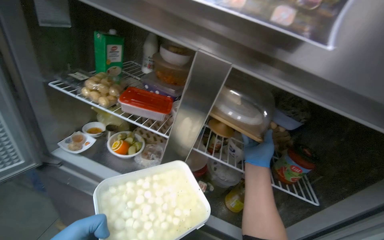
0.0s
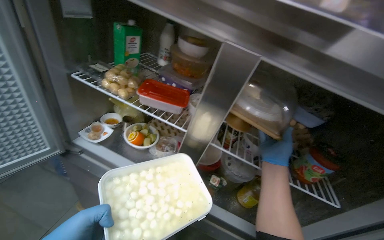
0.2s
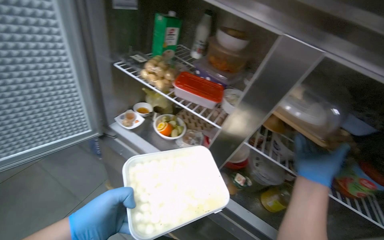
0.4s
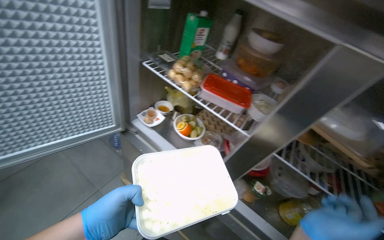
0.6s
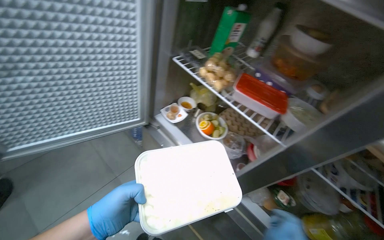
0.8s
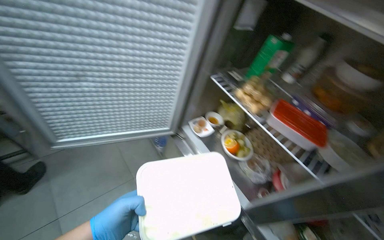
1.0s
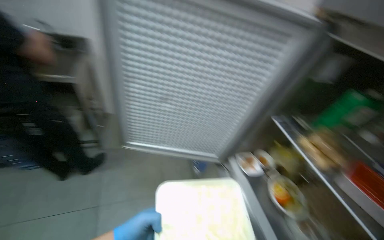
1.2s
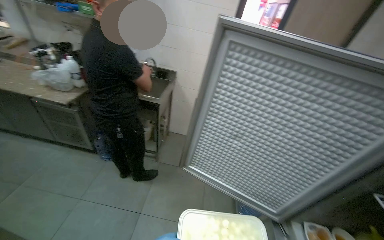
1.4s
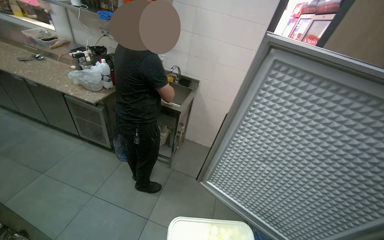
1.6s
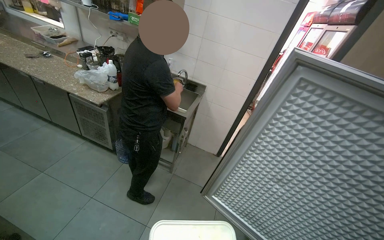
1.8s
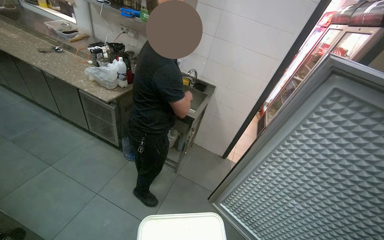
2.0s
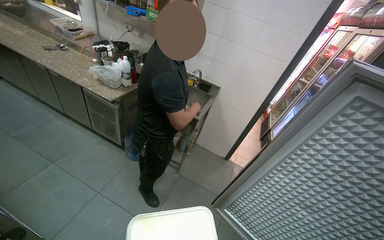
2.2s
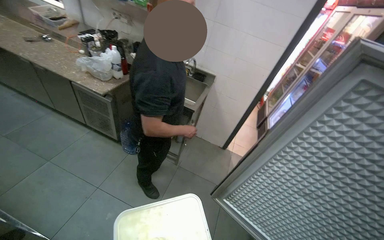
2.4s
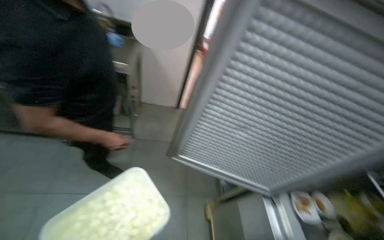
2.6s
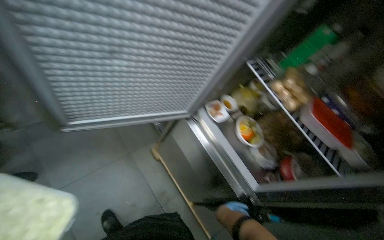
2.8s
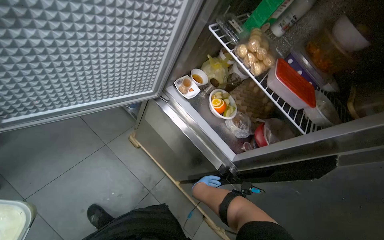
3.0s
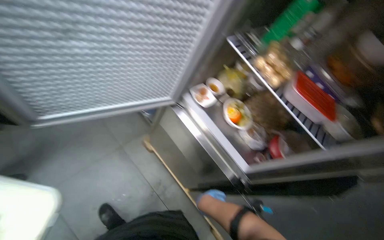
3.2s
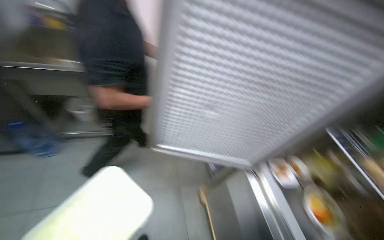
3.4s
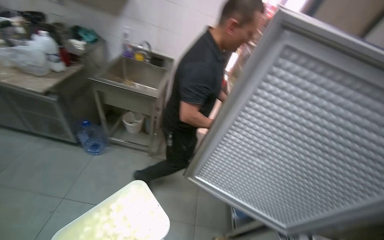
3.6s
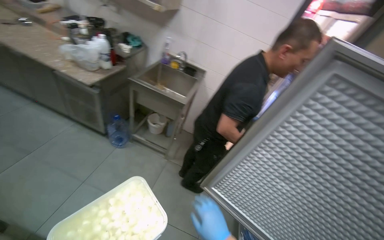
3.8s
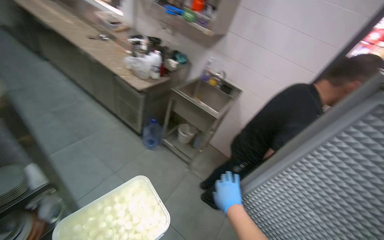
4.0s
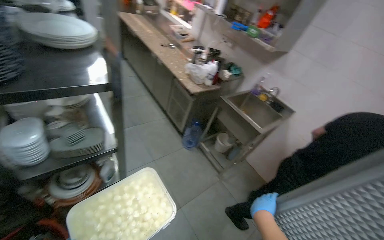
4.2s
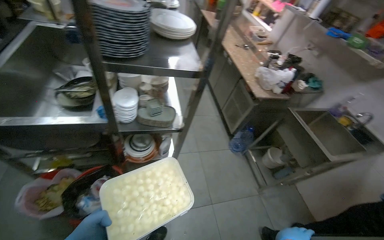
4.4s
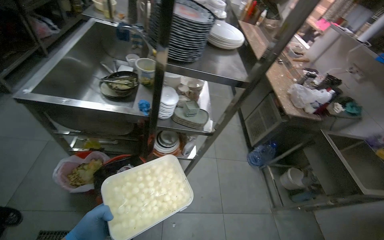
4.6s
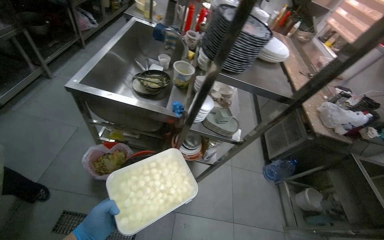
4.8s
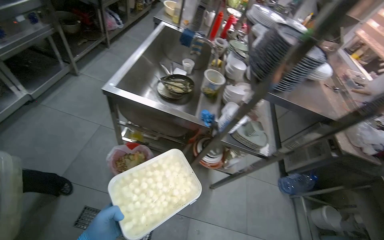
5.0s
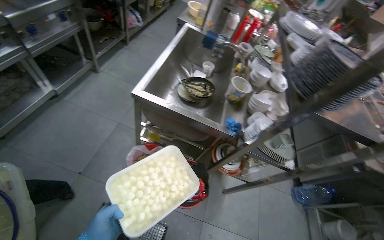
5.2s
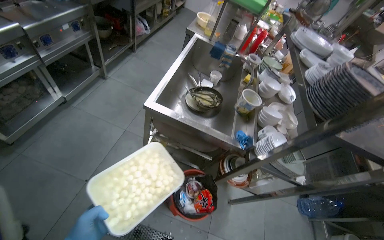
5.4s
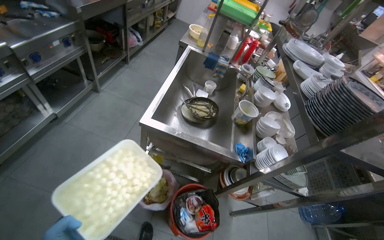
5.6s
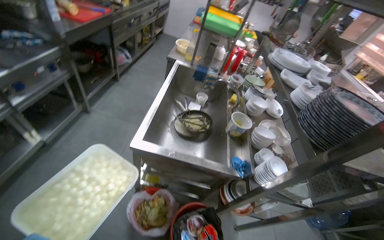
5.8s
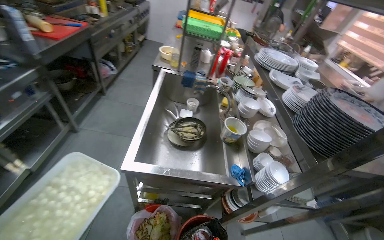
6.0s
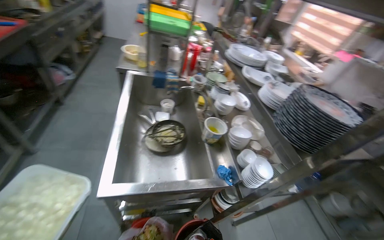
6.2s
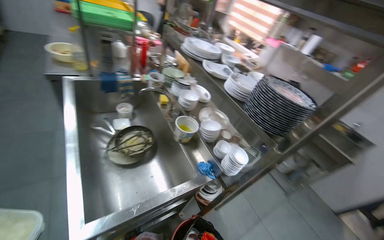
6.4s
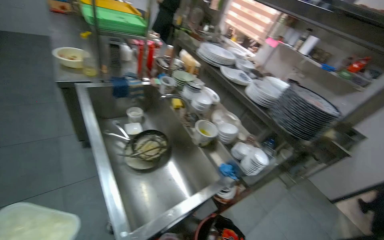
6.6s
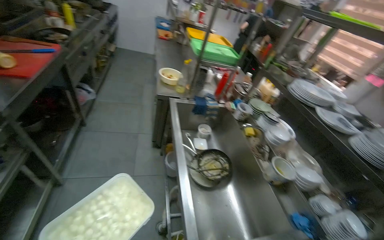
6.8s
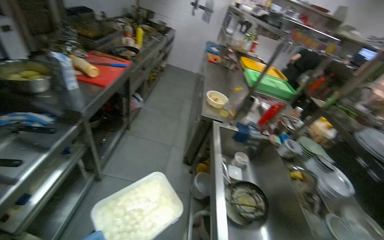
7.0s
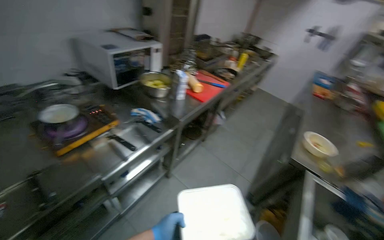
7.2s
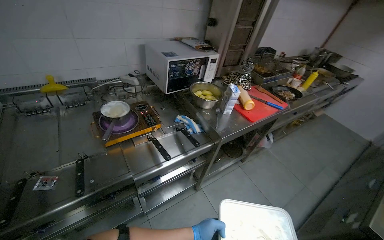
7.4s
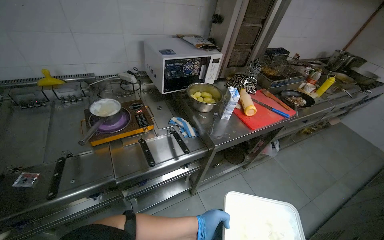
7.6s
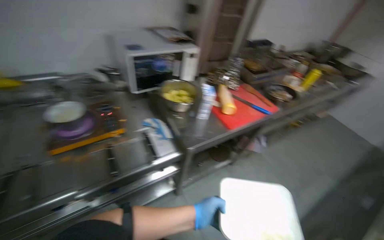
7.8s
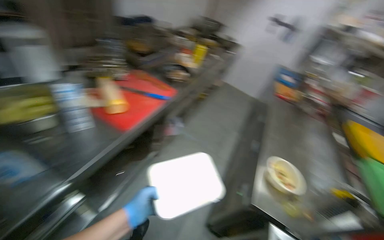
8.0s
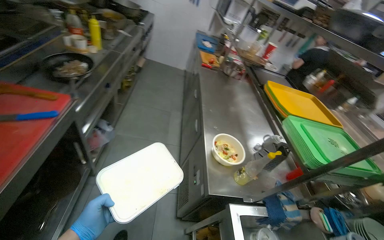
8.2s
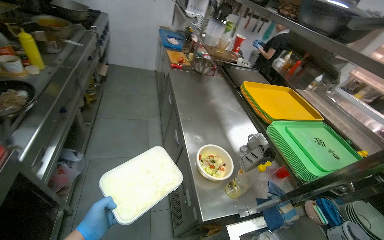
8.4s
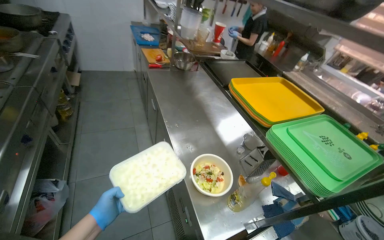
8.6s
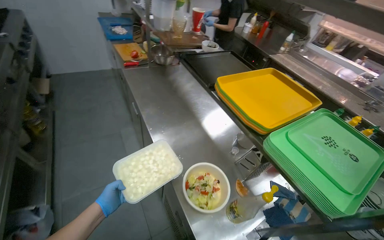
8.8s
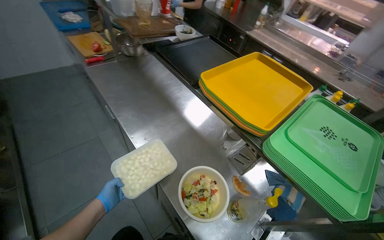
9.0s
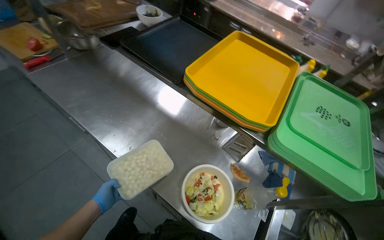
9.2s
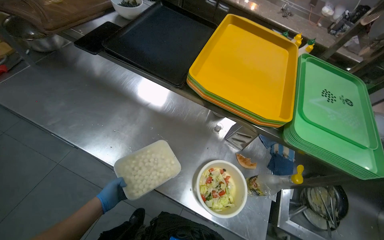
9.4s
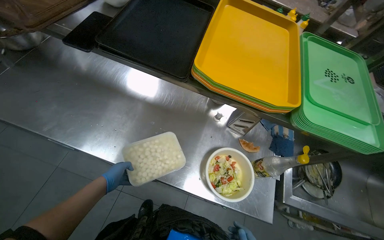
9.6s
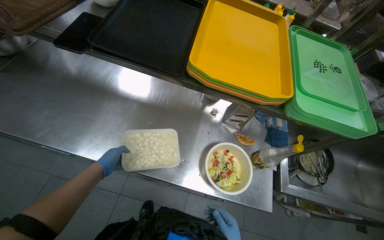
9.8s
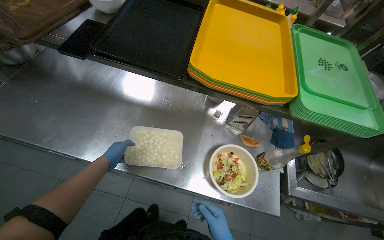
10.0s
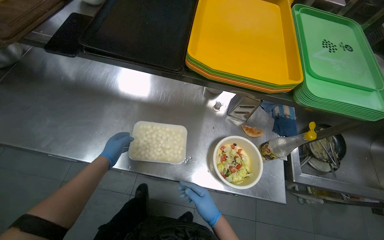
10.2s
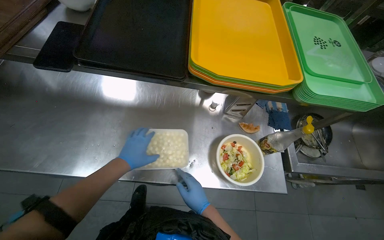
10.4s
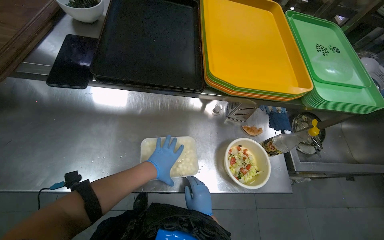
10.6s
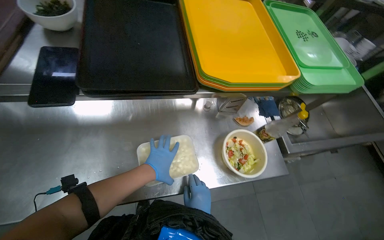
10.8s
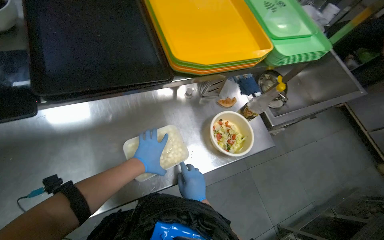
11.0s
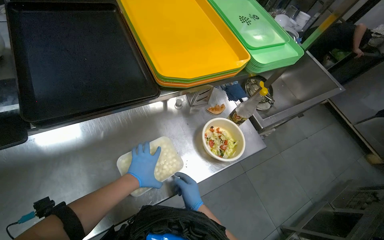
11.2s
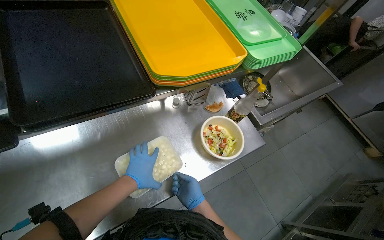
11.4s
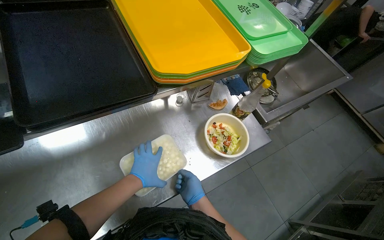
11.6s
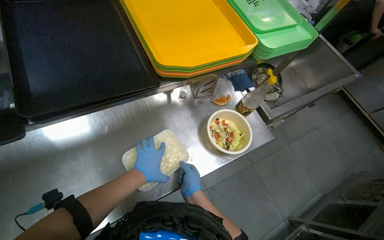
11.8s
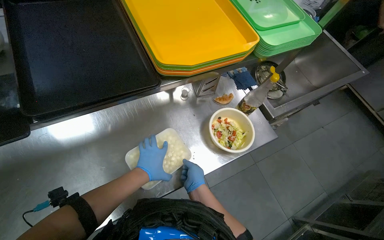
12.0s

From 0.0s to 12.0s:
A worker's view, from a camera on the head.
Job: organizing items.
The whole recording: Organizing food containers in refrigerator. The worker organizes various food containers on the refrigerator shelves.
From 0.0s to 1.6s: The camera is carried roughly 50 cm. The head turns to the left by approximately 90 degrees. The wearer looks approximately 20 degrees further upward.
From 1.6s to 3.0s: The wearer looks some 65 degrees further to the right. The camera pitches downward, by some 50 degrees.
From 3.0s to 4.4s: The wearer moves roughly 40 cm. The wearer's head swings some 115 degrees to the left. The view tips upward by some 30 degrees.
From 4.4s to 6.0s: The head travels roughly 70 cm.
From 6.0s to 7.6s: The camera is carried approximately 1 m. The wearer looks some 60 degrees further to the left. The camera pitches upward, by approximately 15 degrees.
From 7.6s to 9.0s: The camera travels some 1 m. The wearer looks approximately 100 degrees further to the right. The wearer looks approximately 35 degrees further downward.
From 9.0s to 10.4s: The head rotates about 45 degrees to the right. The view tilts roughly 20 degrees downward.
From 10.4s to 12.0s: The head turns to the right by some 30 degrees.

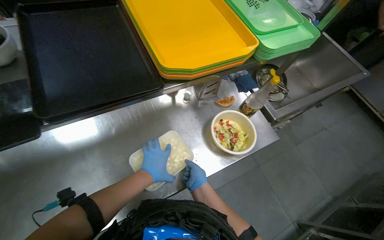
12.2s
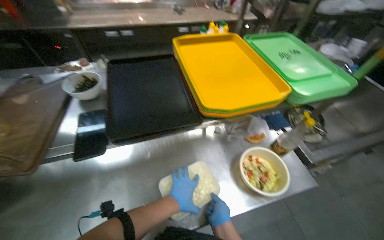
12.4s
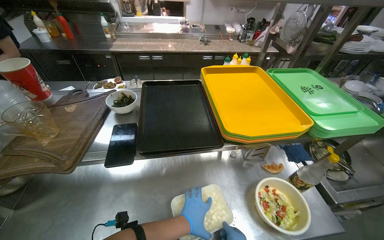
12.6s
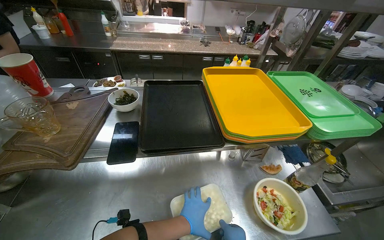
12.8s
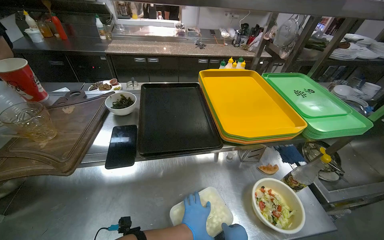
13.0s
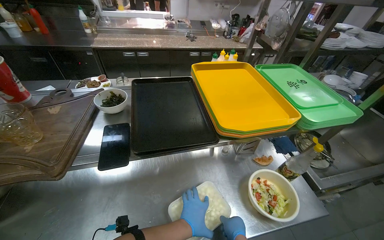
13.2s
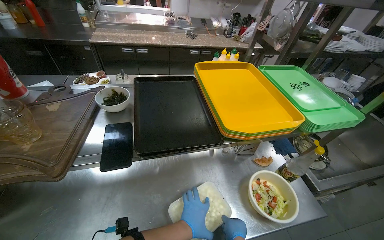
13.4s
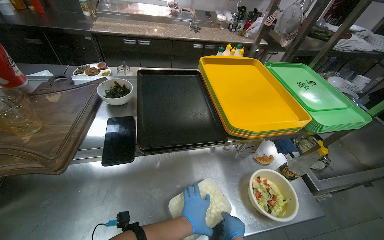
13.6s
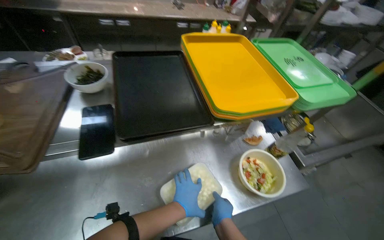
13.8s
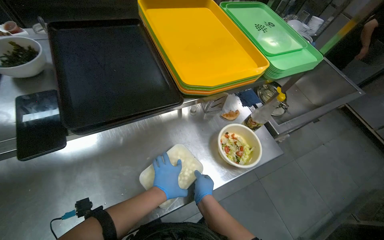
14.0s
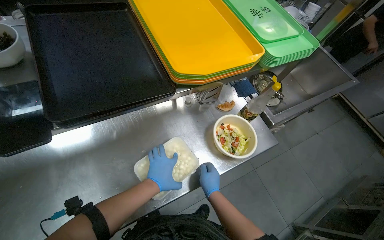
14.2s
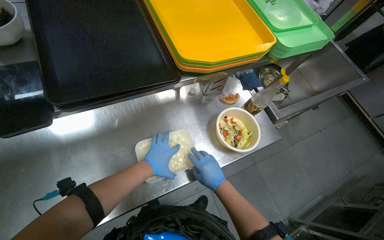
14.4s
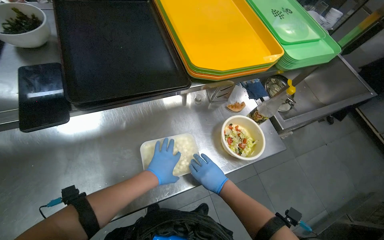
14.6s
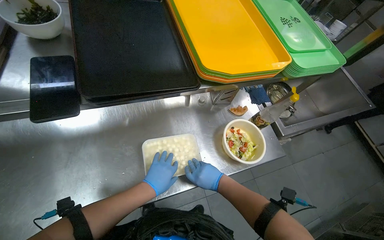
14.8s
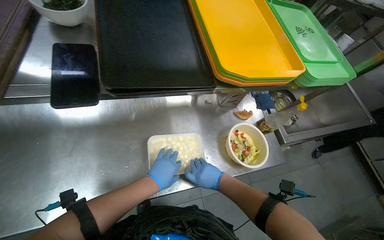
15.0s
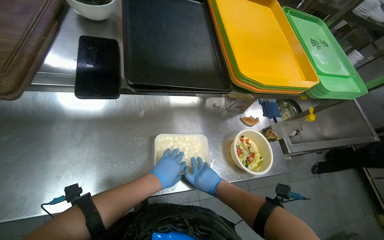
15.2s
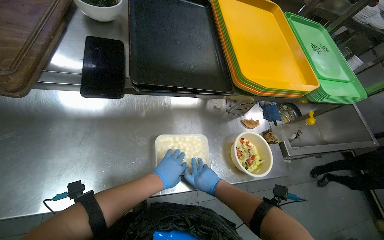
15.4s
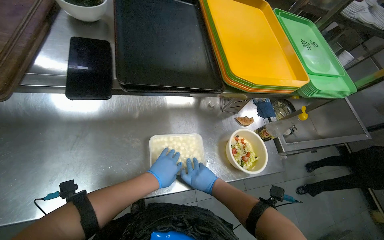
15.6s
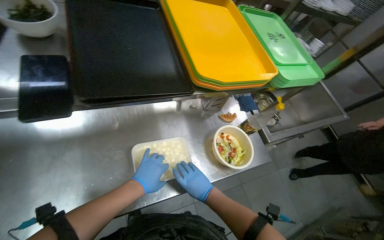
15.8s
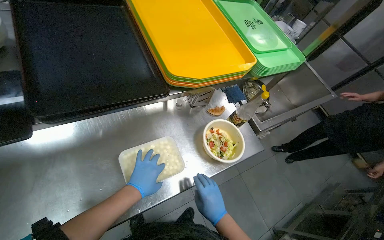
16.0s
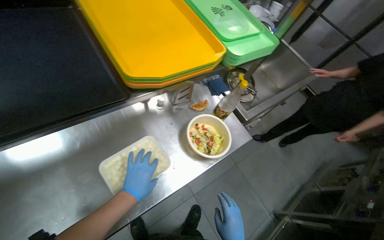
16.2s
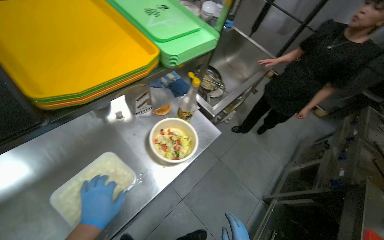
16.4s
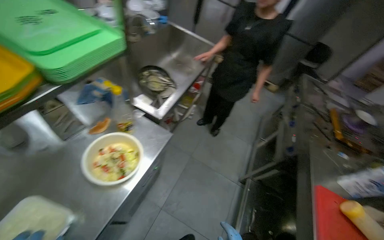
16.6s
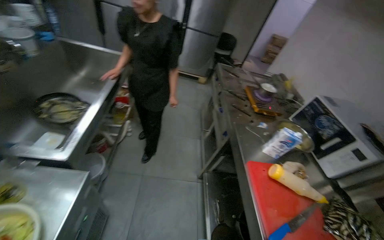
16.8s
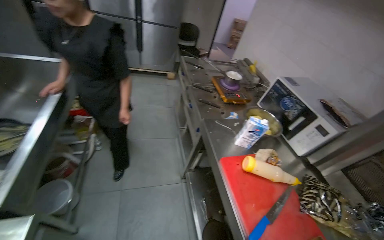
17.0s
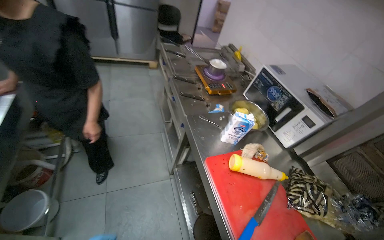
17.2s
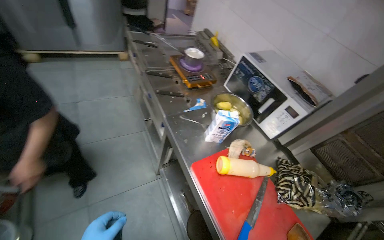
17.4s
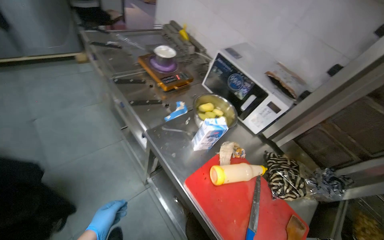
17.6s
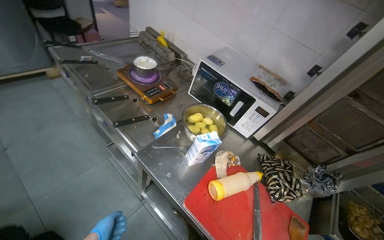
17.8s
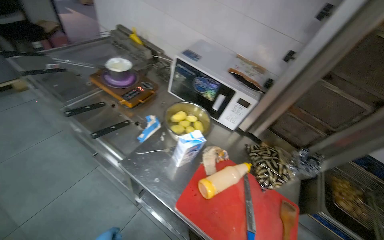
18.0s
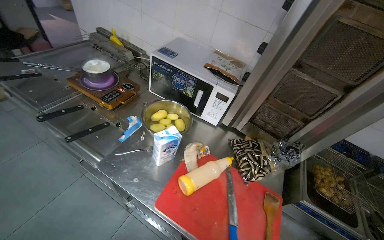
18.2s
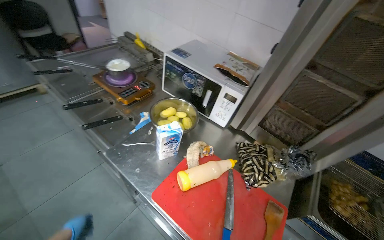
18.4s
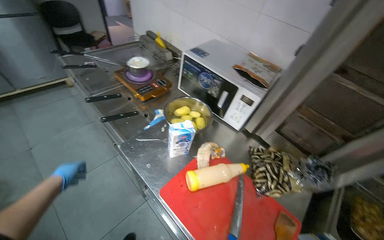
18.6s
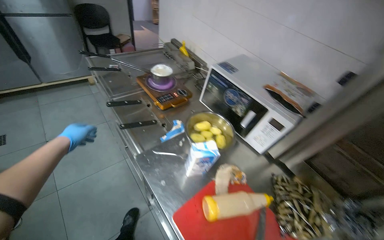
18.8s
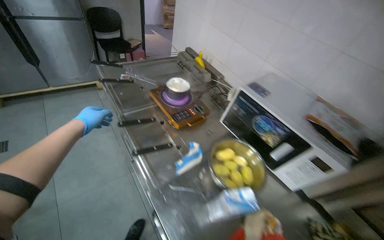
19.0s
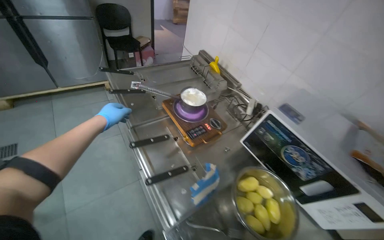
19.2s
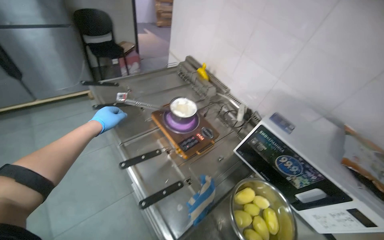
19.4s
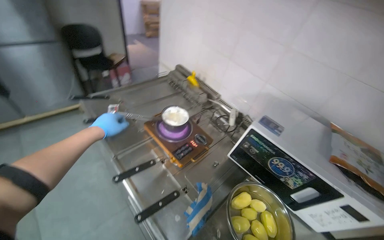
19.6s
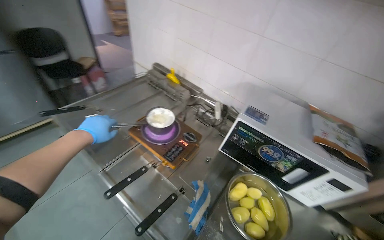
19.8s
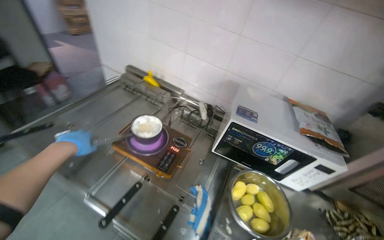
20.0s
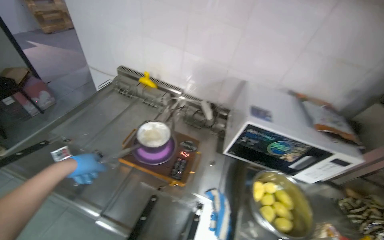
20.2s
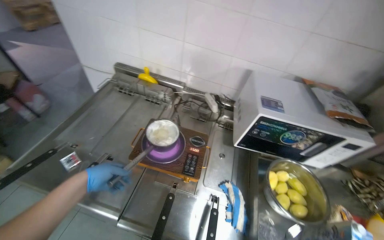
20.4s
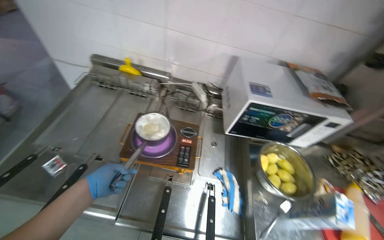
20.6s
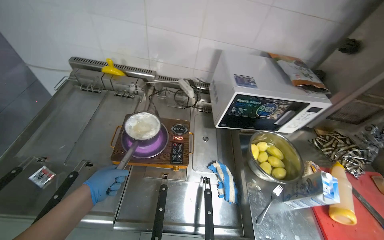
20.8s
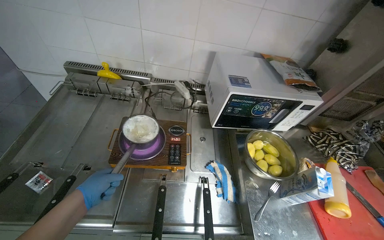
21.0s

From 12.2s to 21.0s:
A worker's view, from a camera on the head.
Job: organizing items.
The whole recording: Organizing food containers in refrigerator. The worker organizes various food containers on the refrigerator shelves.
From 12.2s to 13.6s: The camera pitches upward, by approximately 15 degrees.
From 13.6s to 15.2s: The view tilts about 15 degrees downward.
From 15.2s to 16.6s: The wearer moves about 40 cm. The head rotates roughly 50 degrees to the right.
From 16.6s to 18.0s: The wearer moves approximately 70 cm. The head turns to the right by some 80 degrees. The view tilts some 15 degrees downward.
From 19.6s to 21.0s: The head turns to the right by roughly 45 degrees. The wearer looks some 15 degrees further downward.
